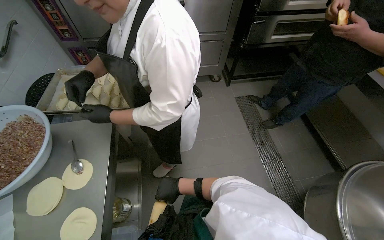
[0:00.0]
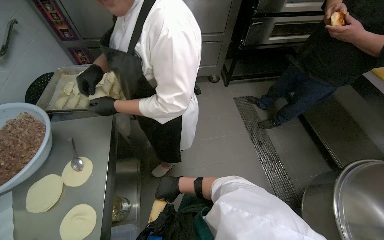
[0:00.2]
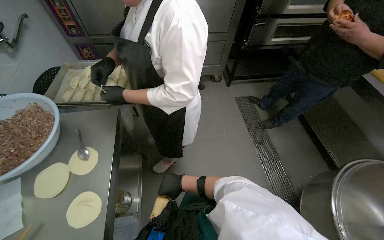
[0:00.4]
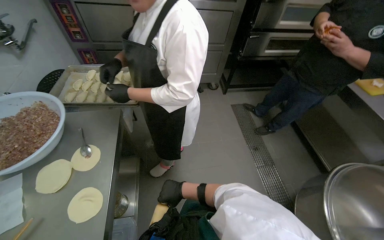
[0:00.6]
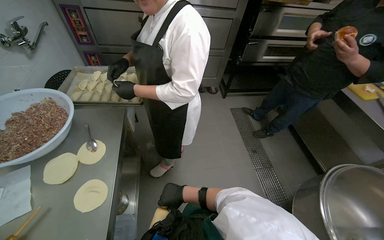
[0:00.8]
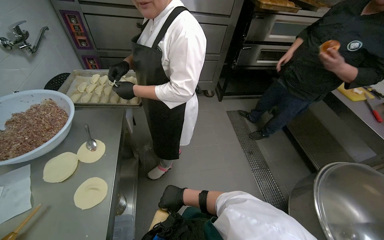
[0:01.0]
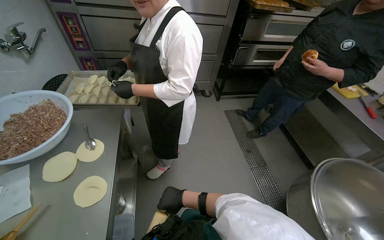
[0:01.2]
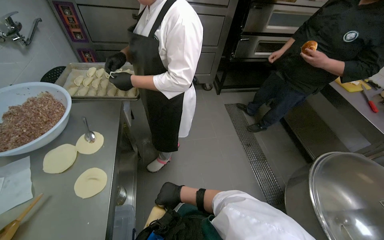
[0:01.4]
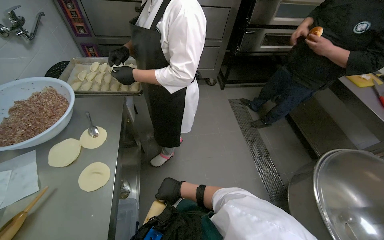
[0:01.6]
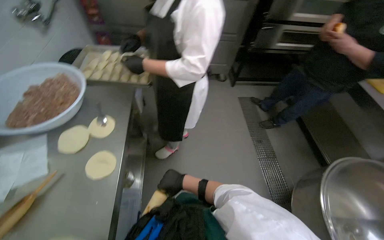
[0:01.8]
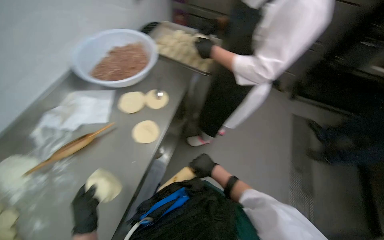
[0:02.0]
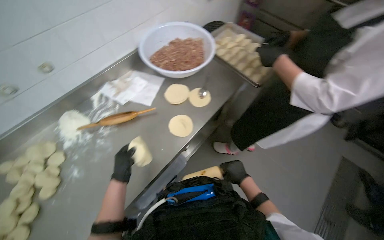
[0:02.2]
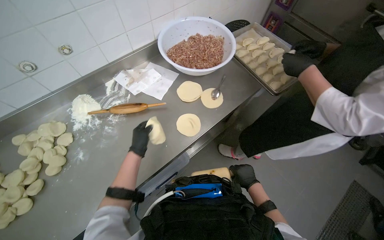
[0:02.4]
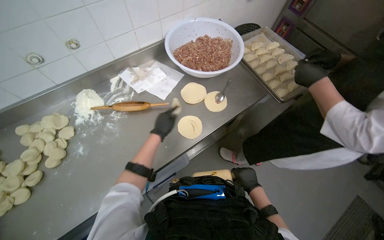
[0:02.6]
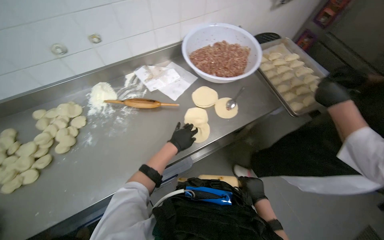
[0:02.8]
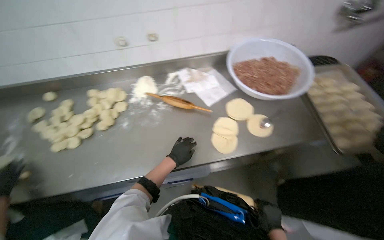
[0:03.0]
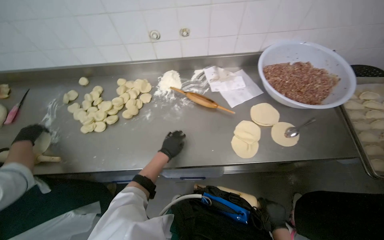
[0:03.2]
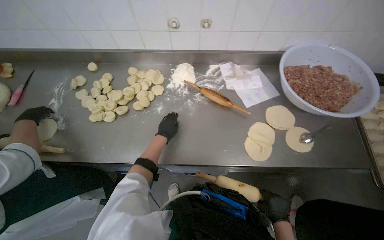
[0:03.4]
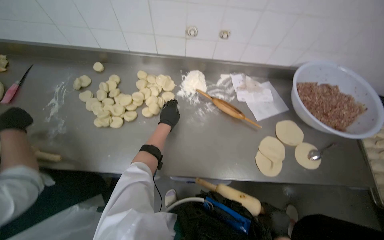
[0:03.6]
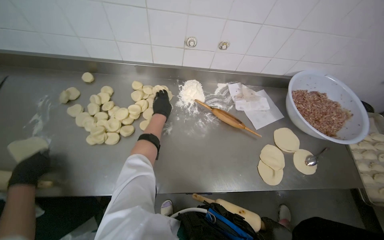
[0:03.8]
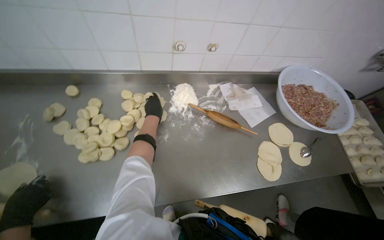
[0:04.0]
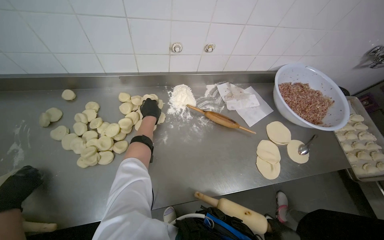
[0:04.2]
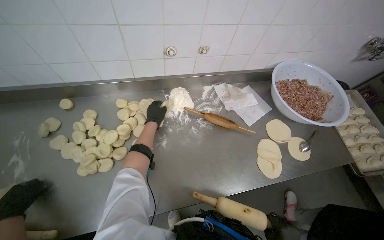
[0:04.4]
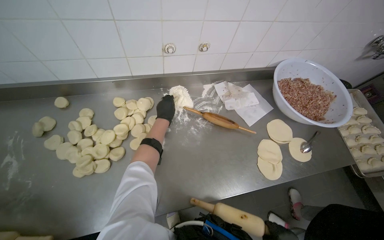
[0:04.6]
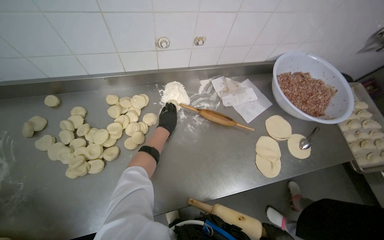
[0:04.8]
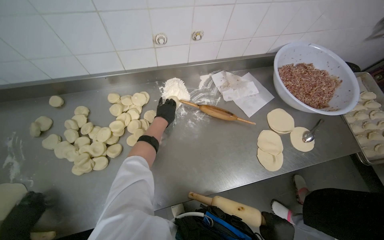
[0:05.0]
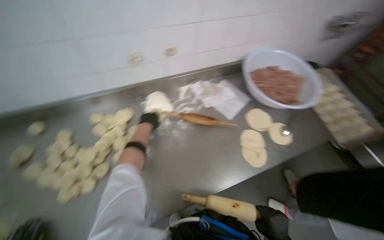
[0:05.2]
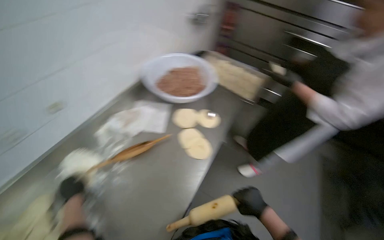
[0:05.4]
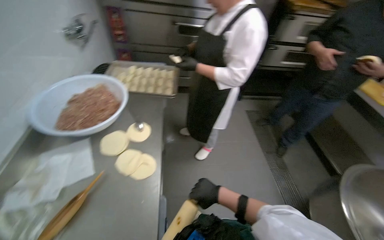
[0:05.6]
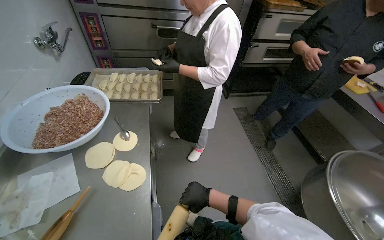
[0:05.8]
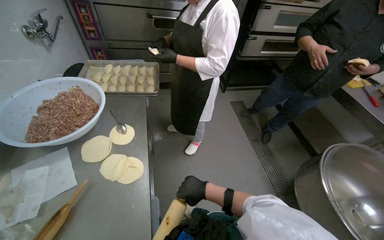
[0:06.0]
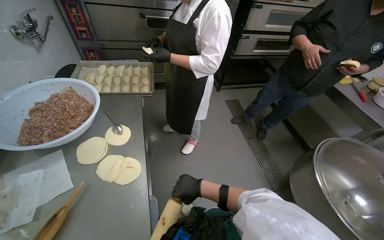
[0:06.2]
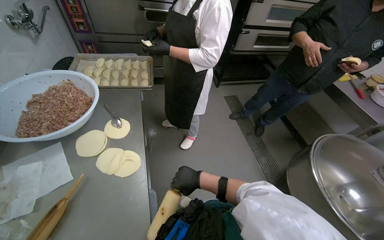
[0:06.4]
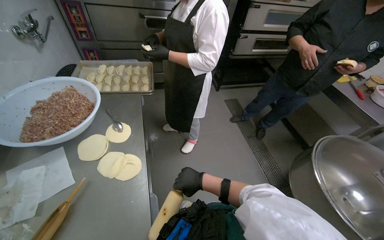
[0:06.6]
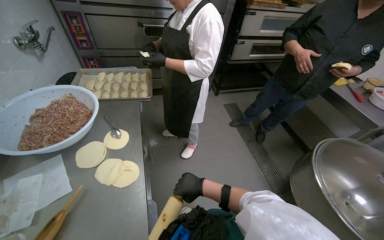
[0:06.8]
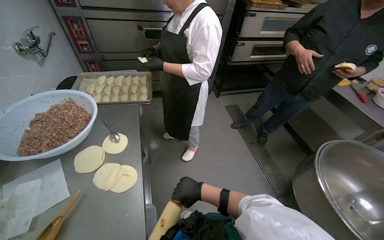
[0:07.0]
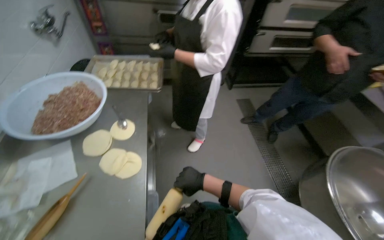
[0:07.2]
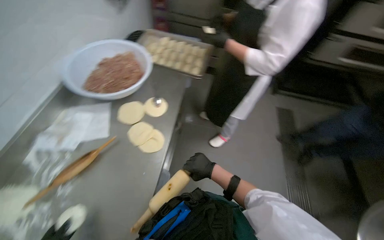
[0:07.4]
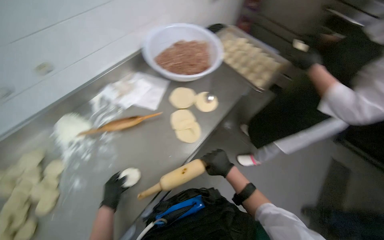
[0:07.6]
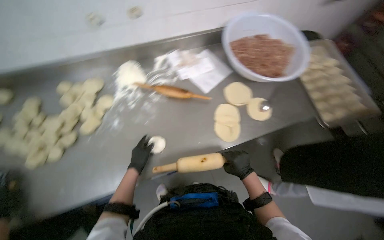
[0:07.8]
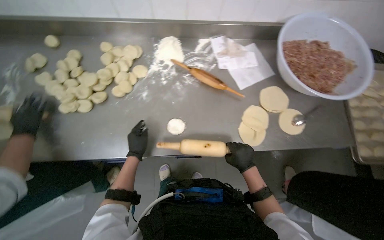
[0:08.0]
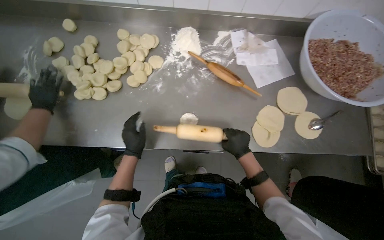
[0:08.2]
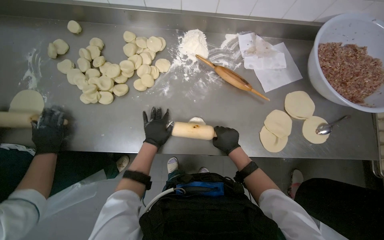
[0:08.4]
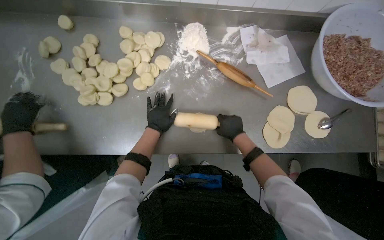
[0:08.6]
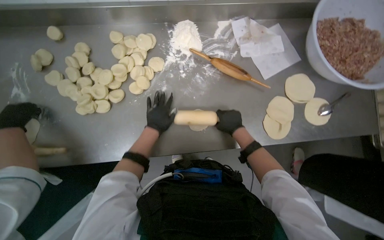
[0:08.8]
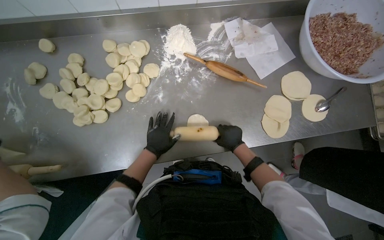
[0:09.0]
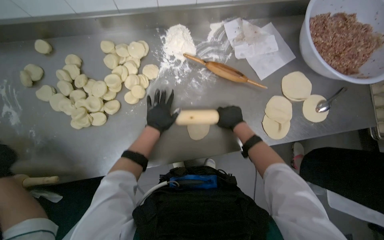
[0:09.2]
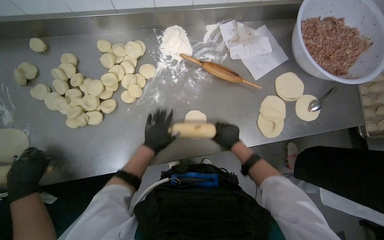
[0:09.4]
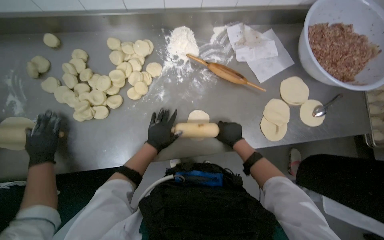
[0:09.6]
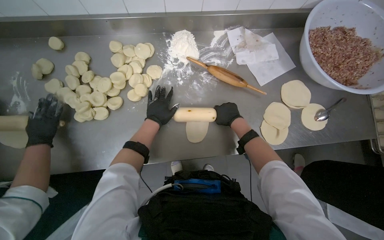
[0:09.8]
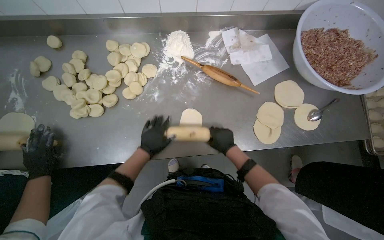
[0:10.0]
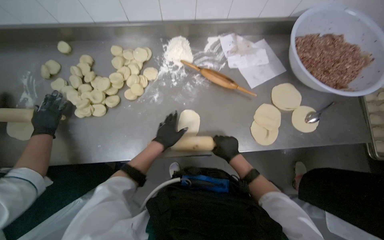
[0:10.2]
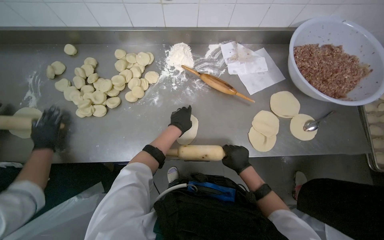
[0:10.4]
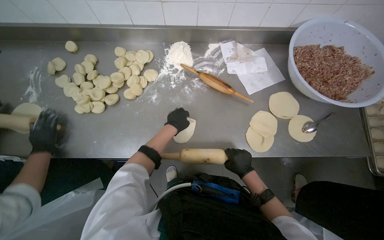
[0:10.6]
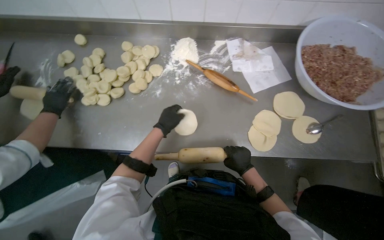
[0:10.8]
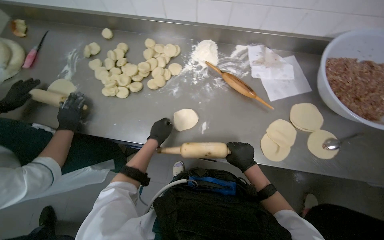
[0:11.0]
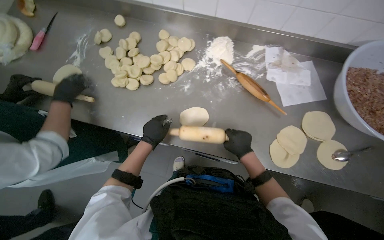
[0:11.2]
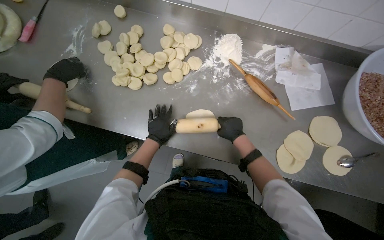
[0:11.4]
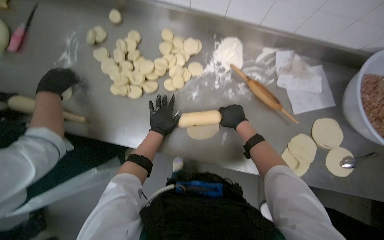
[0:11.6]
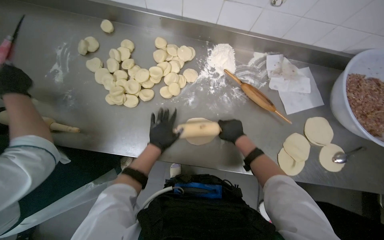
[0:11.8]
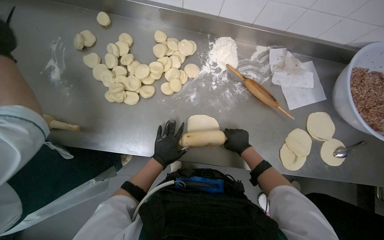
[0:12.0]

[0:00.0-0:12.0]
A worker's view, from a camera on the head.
Job: preparing food.
The whole recording: Rolling dough circles. The worker uses a rolling pin to flatten small dough circles on the metal table.
0:01.6 to 0:03.0: The wearer looks some 85 degrees further to the left.
0:03.0 to 0:04.4: The left hand goes some 40 cm up the picture and to the left.
0:04.4 to 0:06.0: The head turns to the right by roughly 90 degrees.
0:06.0 to 0:07.6: The head rotates roughly 50 degrees to the left.
0:07.6 to 0:09.0: The wearer's head swings some 40 degrees to the left. The view tilts some 15 degrees downward.
0:09.0 to 0:10.4: The right hand moves up and down the picture over about 20 cm, changing direction 3 times. The left hand swings up and down the picture, about 10 cm each way, with 4 reversals.
0:10.4 to 0:12.0: The right hand moves up the picture, about 15 cm.

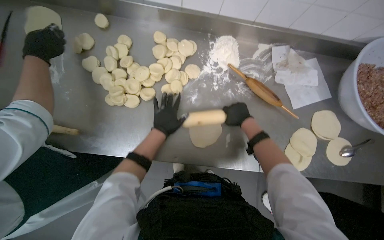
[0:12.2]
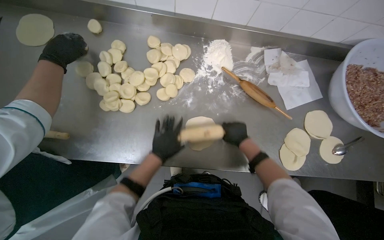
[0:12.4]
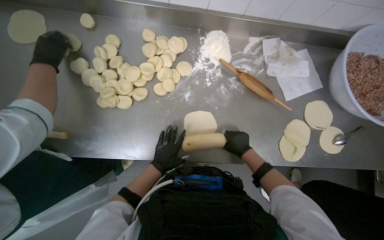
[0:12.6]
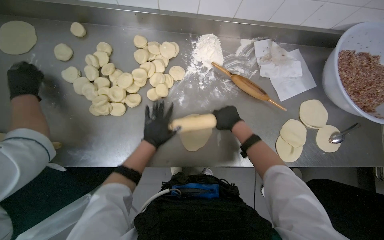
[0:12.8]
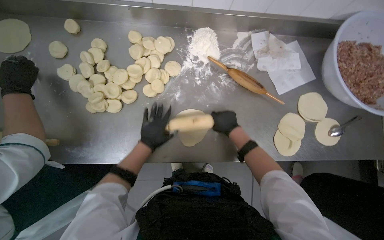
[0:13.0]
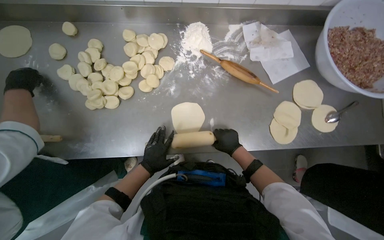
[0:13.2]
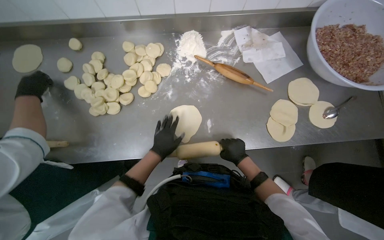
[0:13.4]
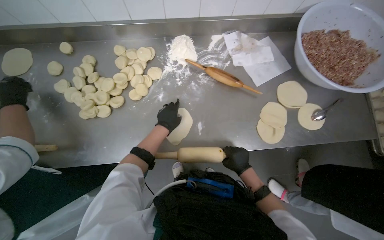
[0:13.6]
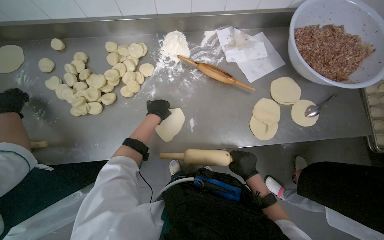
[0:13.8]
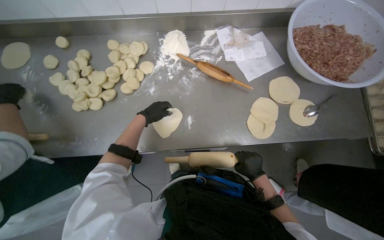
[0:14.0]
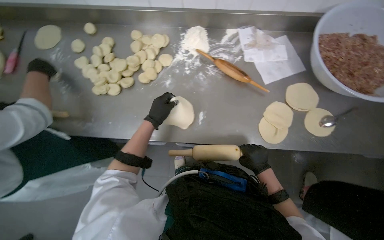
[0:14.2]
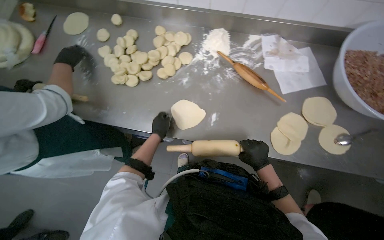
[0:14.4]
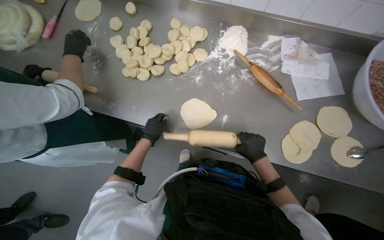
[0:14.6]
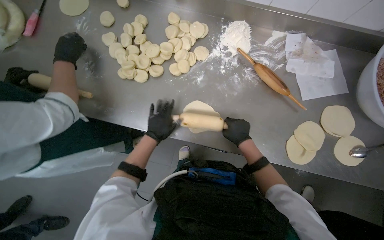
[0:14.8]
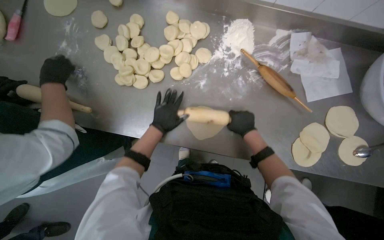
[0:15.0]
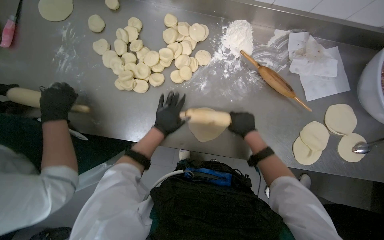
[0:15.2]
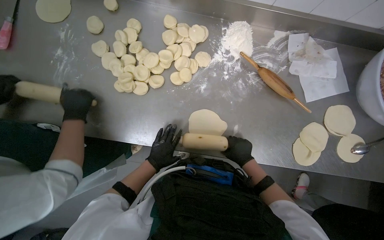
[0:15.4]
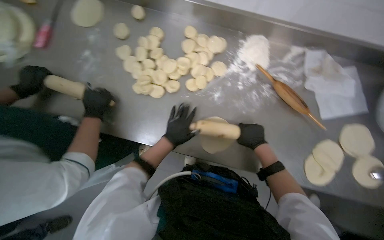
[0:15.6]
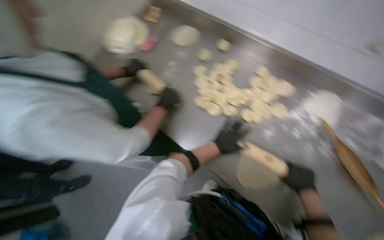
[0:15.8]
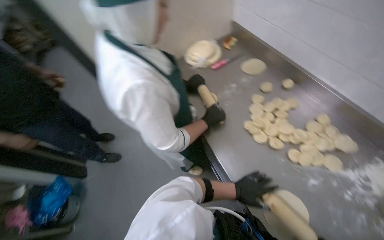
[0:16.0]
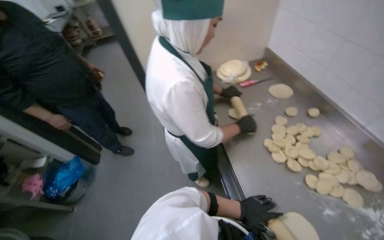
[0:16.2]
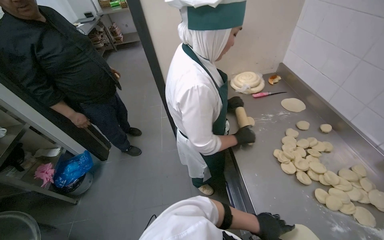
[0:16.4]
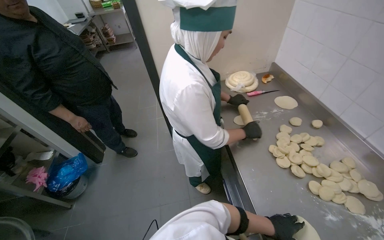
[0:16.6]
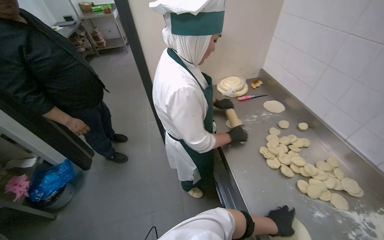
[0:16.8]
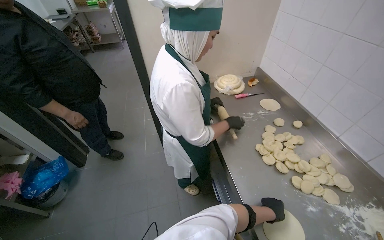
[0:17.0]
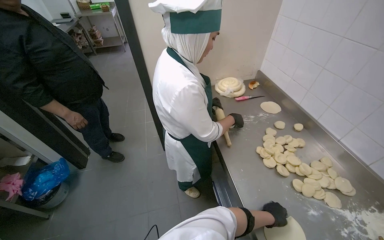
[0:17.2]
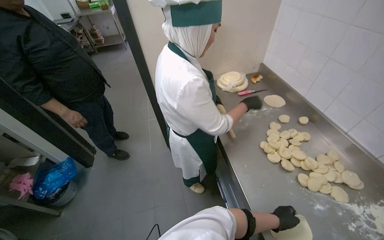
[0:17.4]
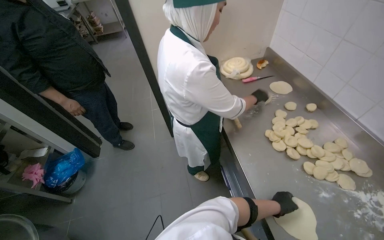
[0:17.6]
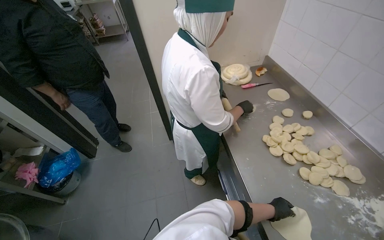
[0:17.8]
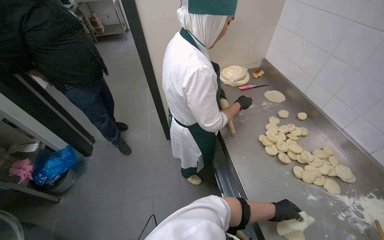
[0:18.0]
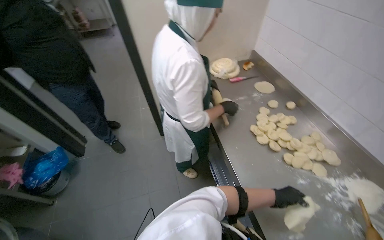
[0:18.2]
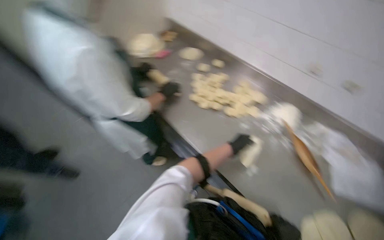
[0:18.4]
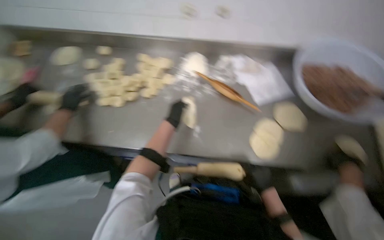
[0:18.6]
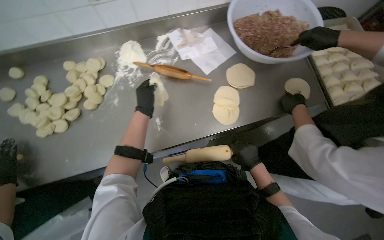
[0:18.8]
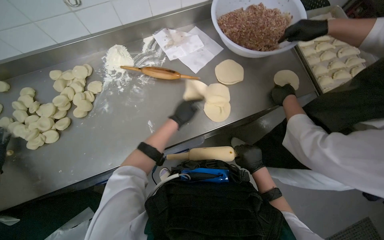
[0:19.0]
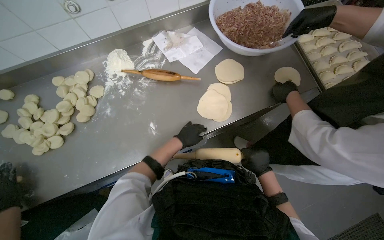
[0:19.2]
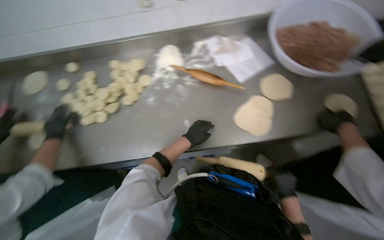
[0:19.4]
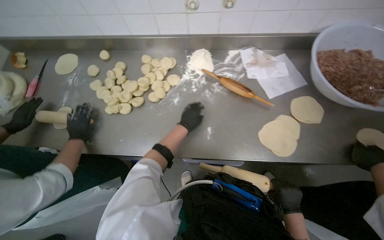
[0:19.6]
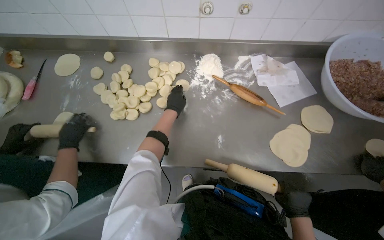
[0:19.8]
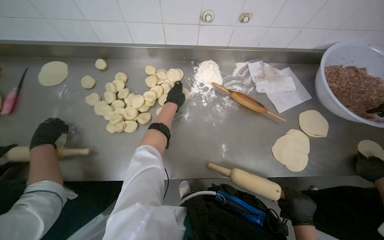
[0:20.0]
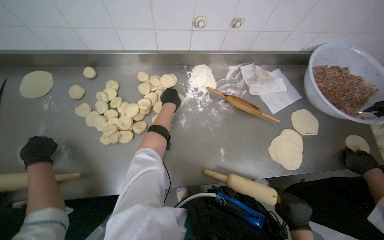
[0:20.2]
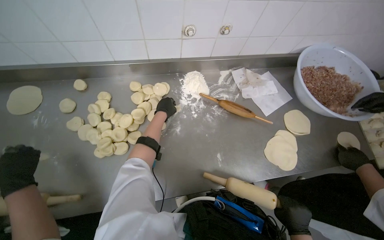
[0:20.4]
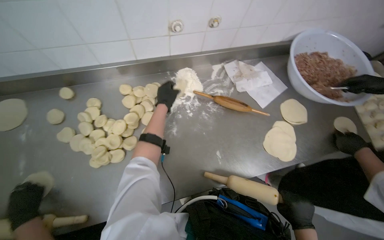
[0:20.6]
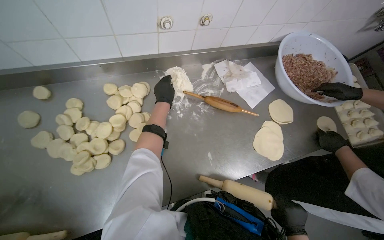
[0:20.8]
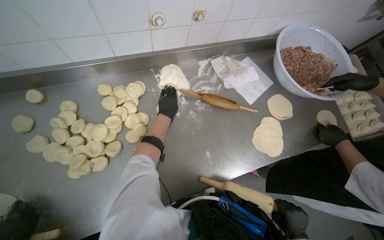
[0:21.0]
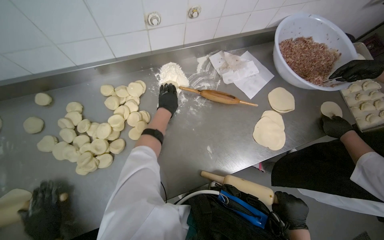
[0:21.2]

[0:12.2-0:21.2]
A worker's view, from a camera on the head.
Job: preparing food.
The whole recording: Rolling dough circles. The worker uses a rolling pin to flatten small dough circles on the metal table.
0:12.2 to 0:13.8: The left hand goes up and down the picture, some 20 cm each way, reversing 3 times; the right hand goes up and down the picture, some 20 cm each way, reversing 2 times.
0:13.8 to 0:15.2: The right hand is displaced up the picture by approximately 25 cm.
0:15.2 to 0:16.6: The wearer looks about 70 degrees further to the left. The view tips upward by roughly 30 degrees.
0:18.2 to 0:19.8: The head turns to the right by approximately 75 degrees. The camera pitches downward, by about 20 degrees.
0:19.8 to 0:21.2: The wearer's head swings approximately 25 degrees to the right.